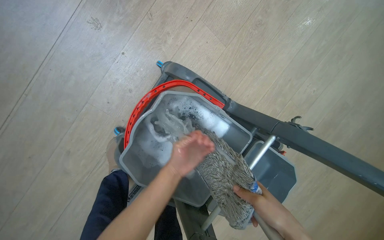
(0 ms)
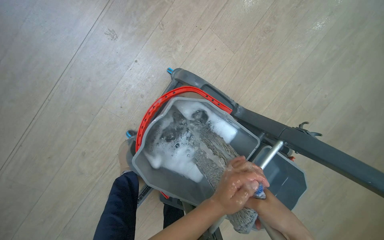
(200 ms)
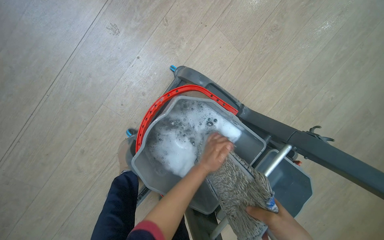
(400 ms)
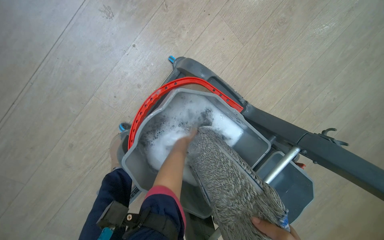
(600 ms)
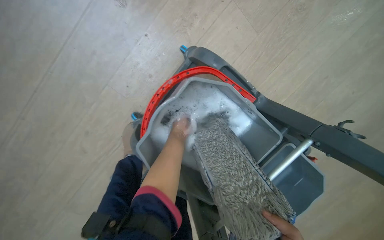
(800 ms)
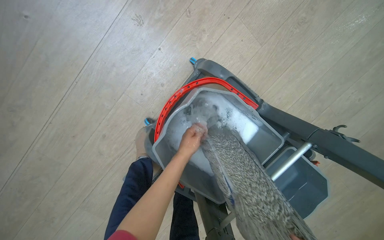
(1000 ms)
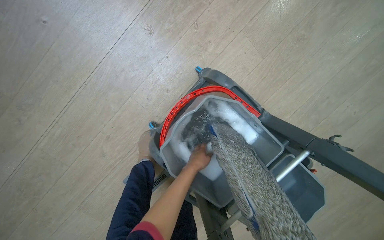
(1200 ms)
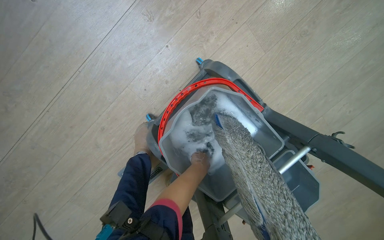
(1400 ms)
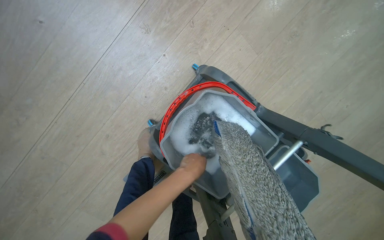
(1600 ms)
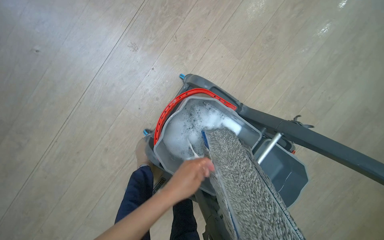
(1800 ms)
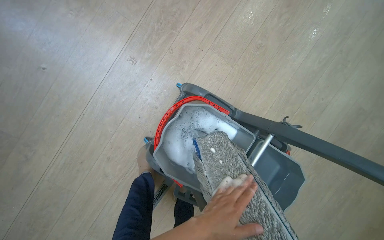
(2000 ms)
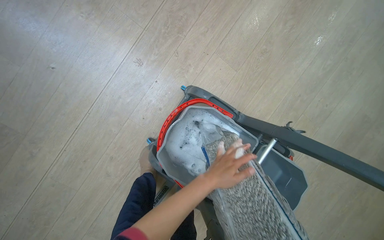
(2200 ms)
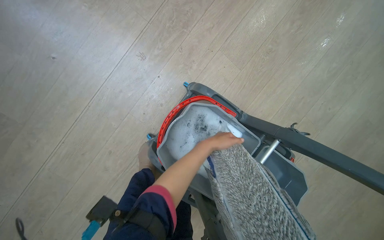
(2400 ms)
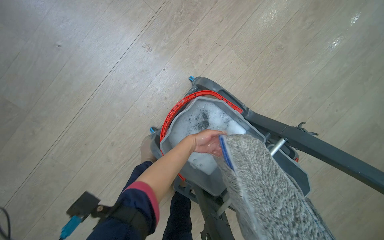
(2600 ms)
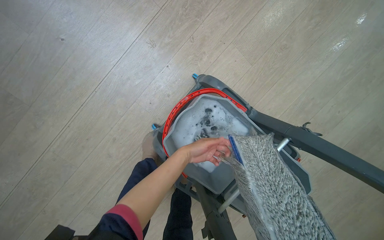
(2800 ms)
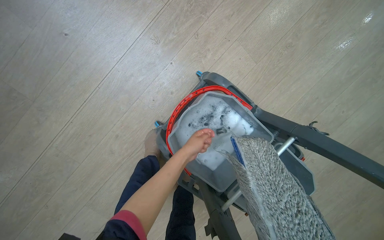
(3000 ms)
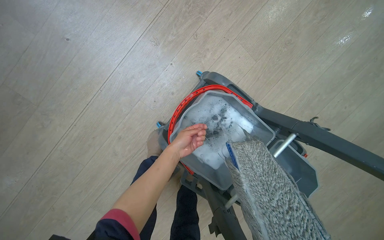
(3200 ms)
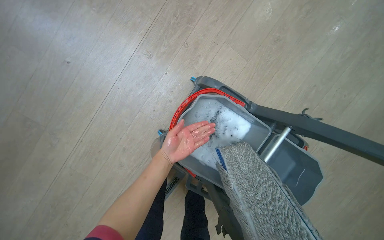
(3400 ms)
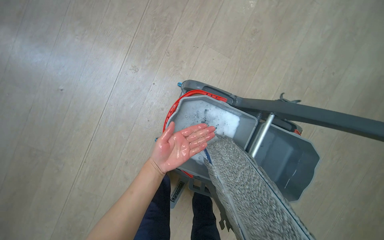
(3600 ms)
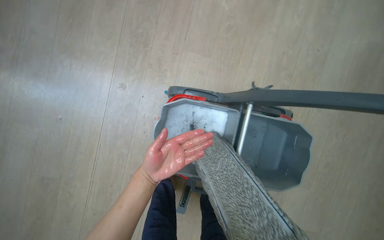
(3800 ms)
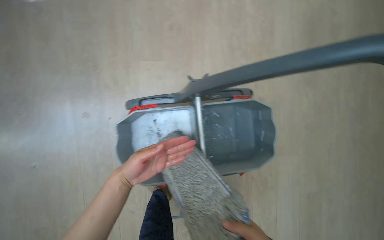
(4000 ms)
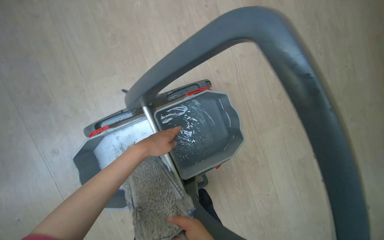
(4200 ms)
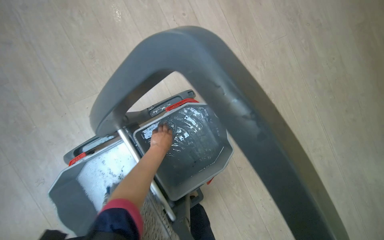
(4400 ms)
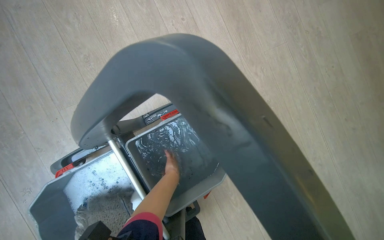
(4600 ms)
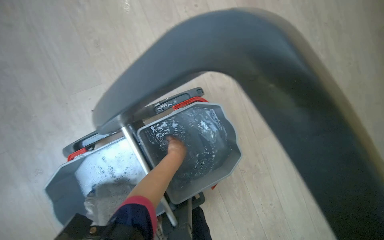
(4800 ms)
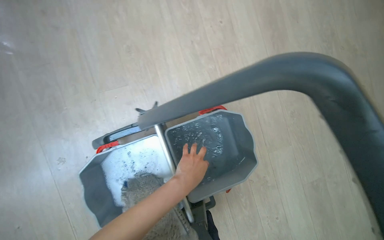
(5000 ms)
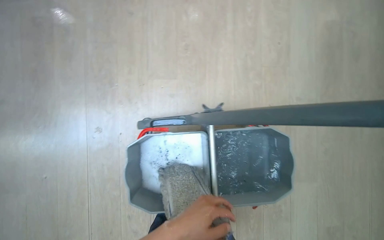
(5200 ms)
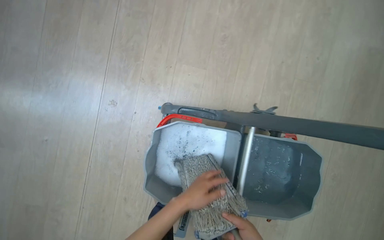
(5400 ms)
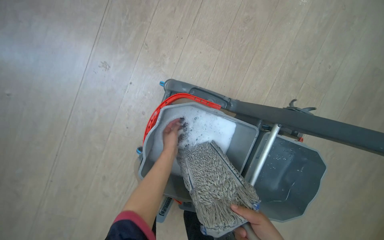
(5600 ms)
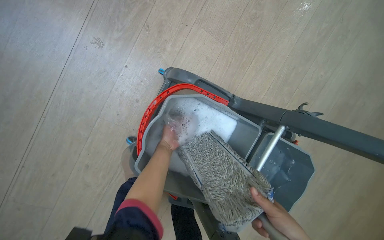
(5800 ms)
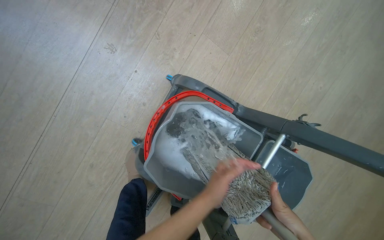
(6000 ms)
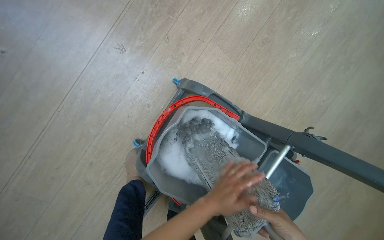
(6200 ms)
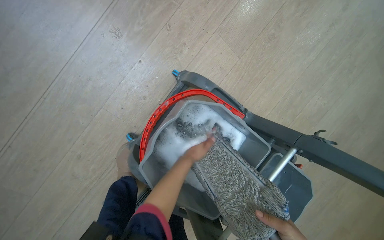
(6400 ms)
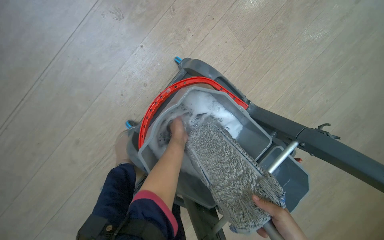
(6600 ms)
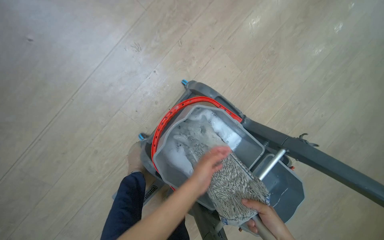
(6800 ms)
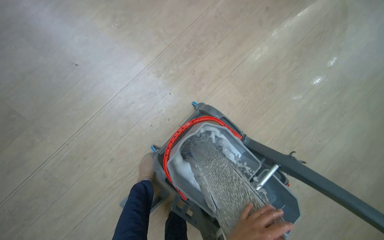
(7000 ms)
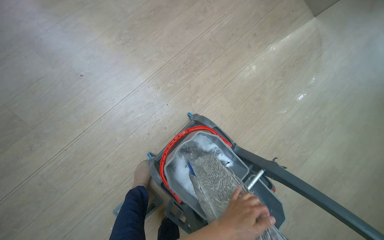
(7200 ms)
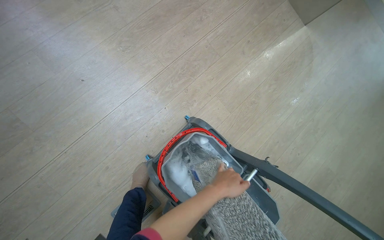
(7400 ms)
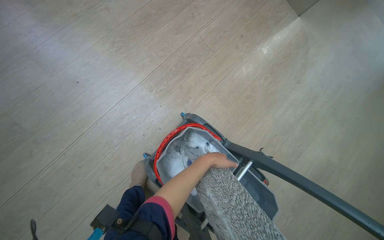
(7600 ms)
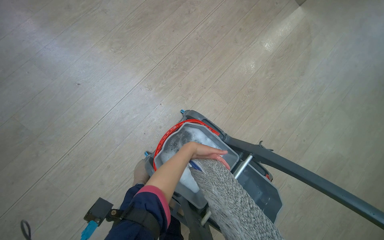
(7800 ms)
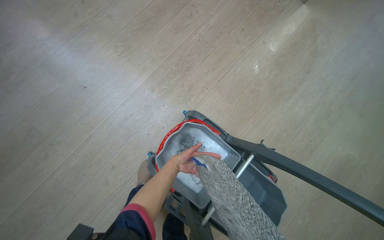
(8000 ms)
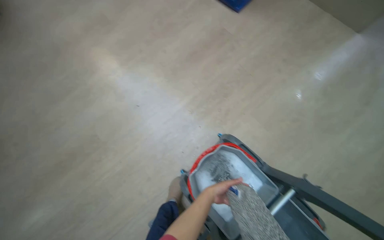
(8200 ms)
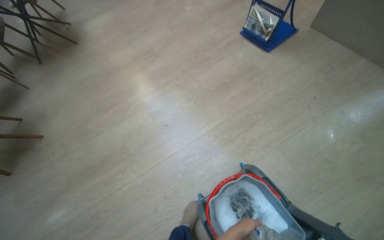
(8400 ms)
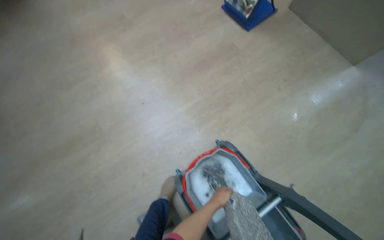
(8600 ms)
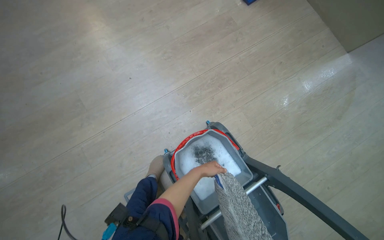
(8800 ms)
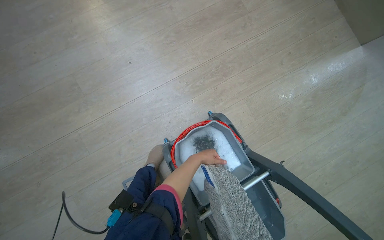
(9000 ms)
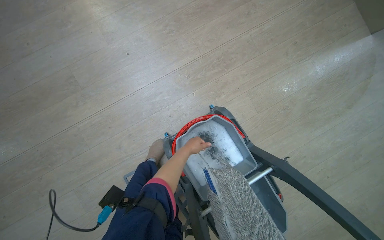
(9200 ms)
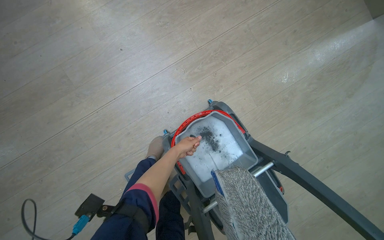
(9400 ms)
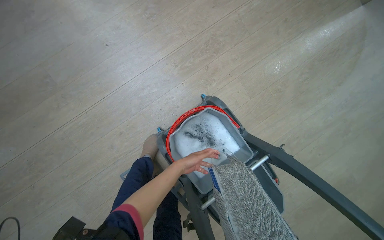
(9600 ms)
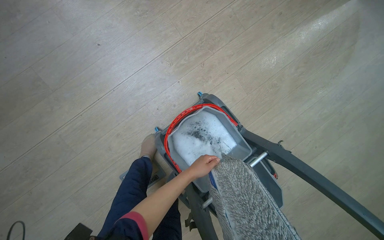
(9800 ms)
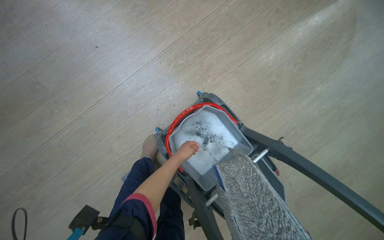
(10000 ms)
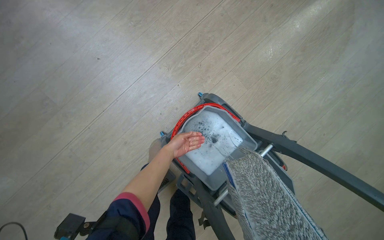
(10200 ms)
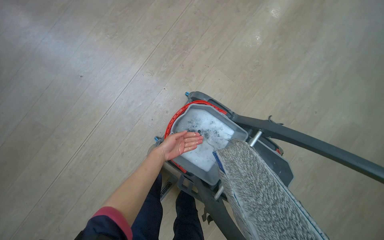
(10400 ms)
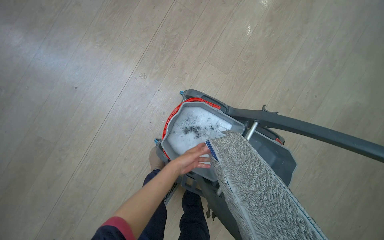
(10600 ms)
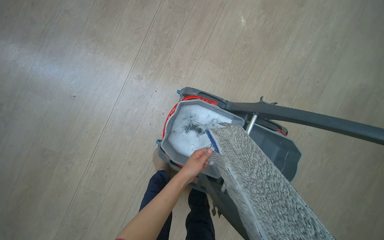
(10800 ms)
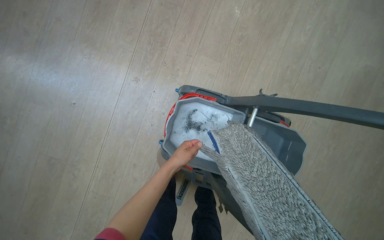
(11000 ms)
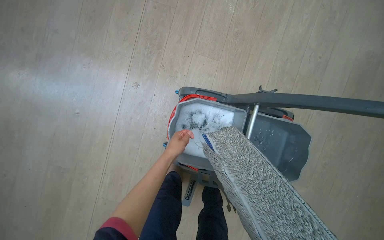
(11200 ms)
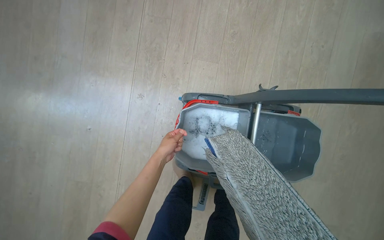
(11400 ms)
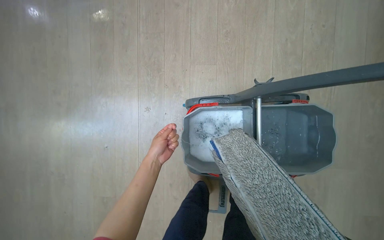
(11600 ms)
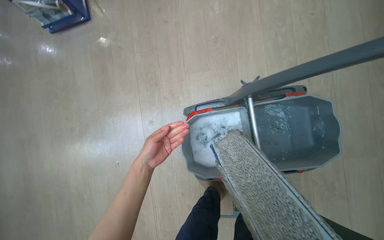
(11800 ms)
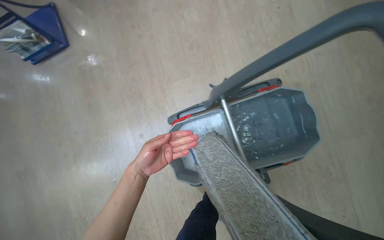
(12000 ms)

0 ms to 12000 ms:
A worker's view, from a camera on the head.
Job: mopping floor.
The whole recording: Mopping light-colored floor. The worker mops the light-colored floor, moving furniture and rinsing the mop head as needed.
0 ms to 1600 ms: The left hand goes nearer and farther, some 30 cm each way, reversing 4 times.
1600 ms to 3000 ms: The left hand swings nearer and farther, some 25 cm each way, with 2 reversals.
3000 ms to 4400 ms: The camera is carried roughly 60 cm. The scene rotates counterclockwise by roughly 70 degrees.
4400 ms to 6000 ms: The camera is carried about 60 cm. The scene turns some 55 degrees clockwise in the picture.
6000 ms to 7600 ms: The wearer looks approximately 20 degrees further upward. The left hand moves nearer and farther over approximately 25 cm, changing direction 2 times.
7600 ms to 9000 ms: The head turns to the left by about 20 degrees.
9000 ms to 10400 ms: The left hand goes some 10 cm to the left.
10400 ms to 12000 ms: The view swings some 15 degrees to the left. The scene rotates counterclockwise by some 55 degrees.

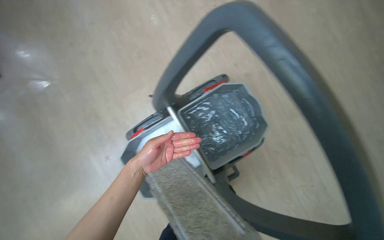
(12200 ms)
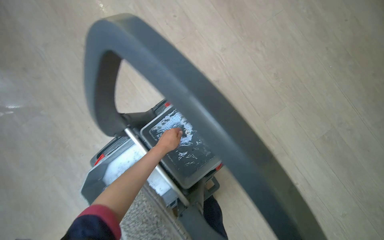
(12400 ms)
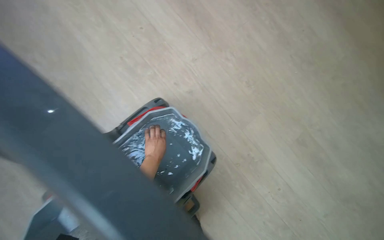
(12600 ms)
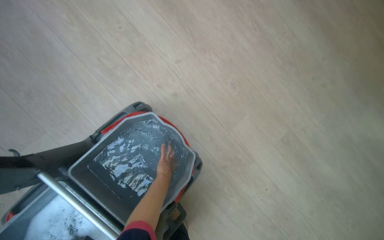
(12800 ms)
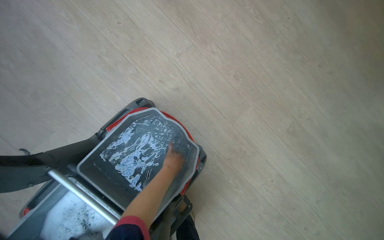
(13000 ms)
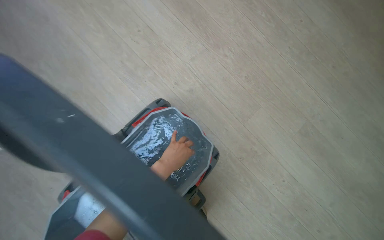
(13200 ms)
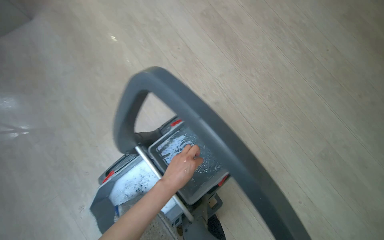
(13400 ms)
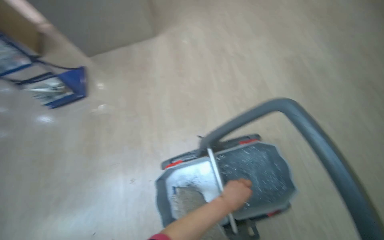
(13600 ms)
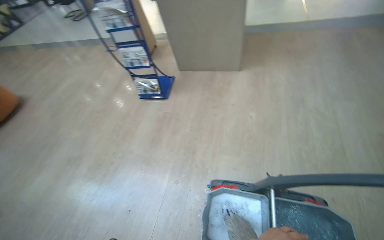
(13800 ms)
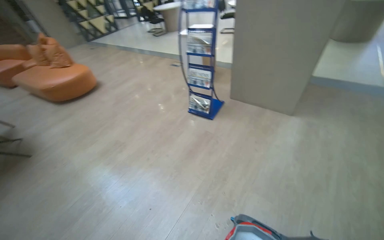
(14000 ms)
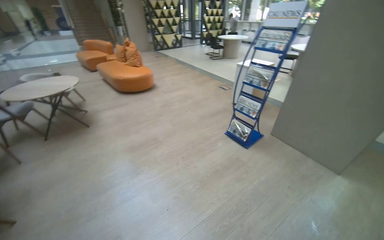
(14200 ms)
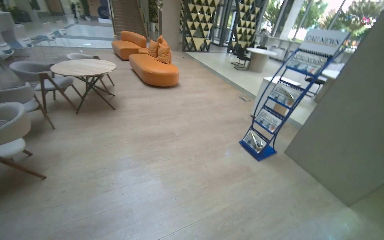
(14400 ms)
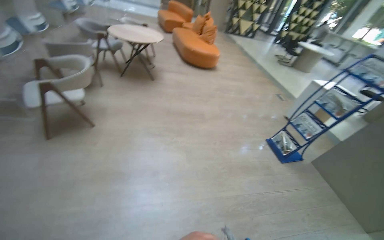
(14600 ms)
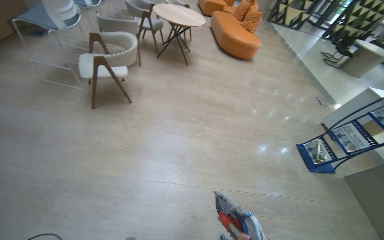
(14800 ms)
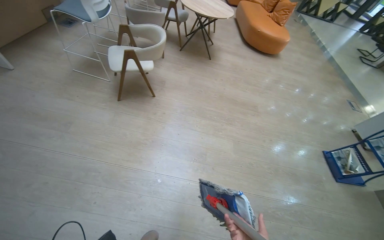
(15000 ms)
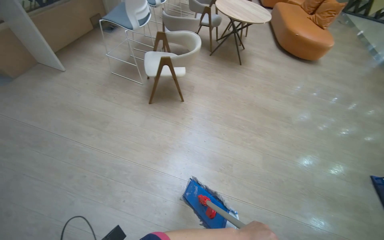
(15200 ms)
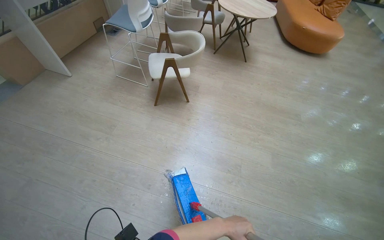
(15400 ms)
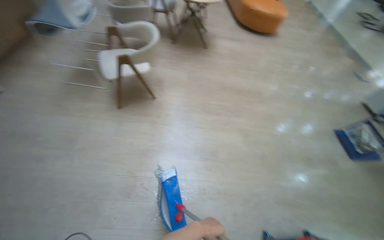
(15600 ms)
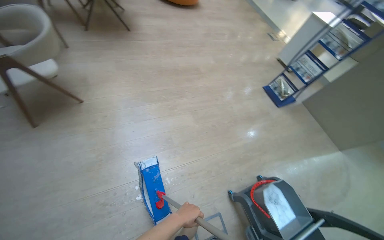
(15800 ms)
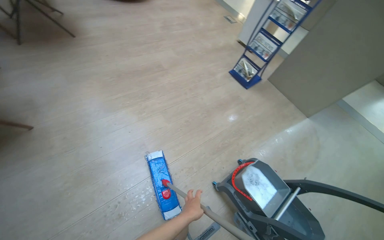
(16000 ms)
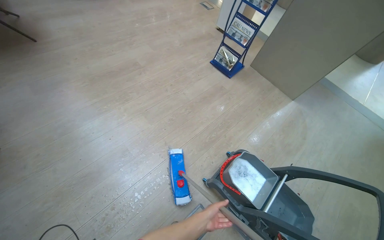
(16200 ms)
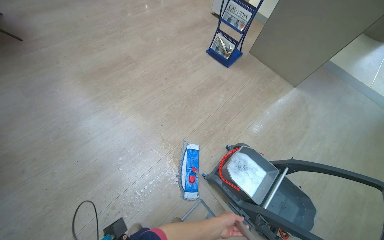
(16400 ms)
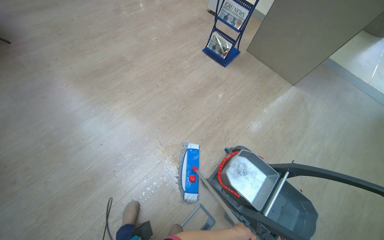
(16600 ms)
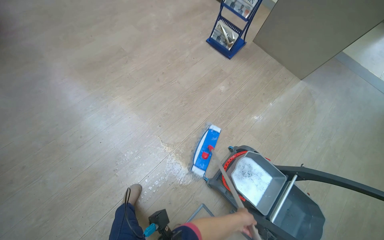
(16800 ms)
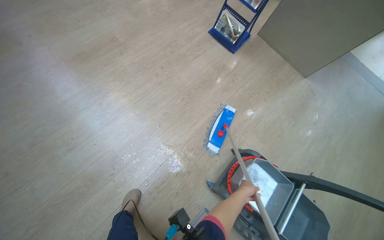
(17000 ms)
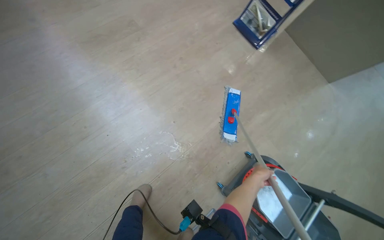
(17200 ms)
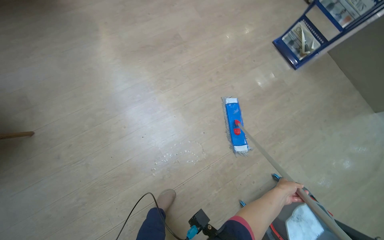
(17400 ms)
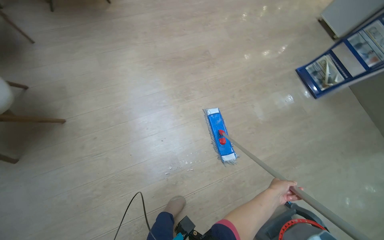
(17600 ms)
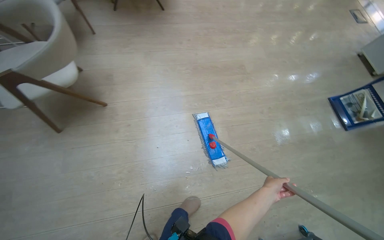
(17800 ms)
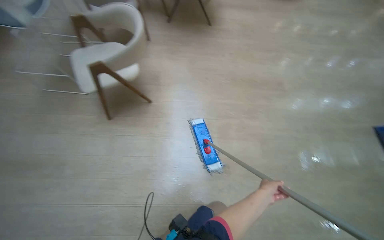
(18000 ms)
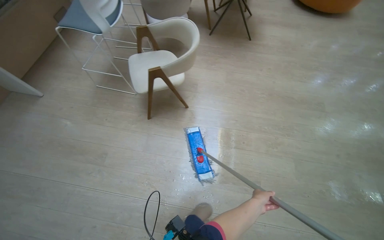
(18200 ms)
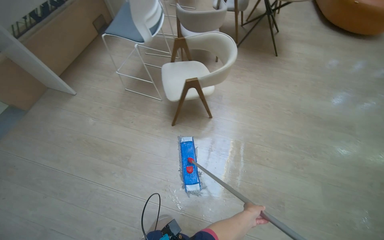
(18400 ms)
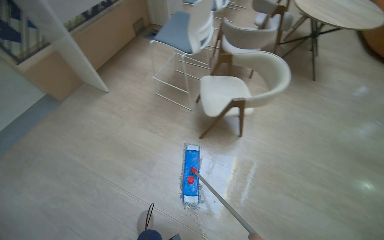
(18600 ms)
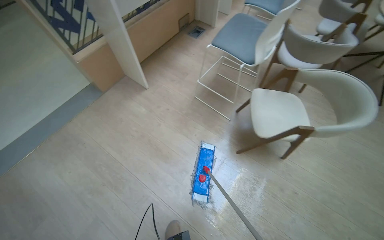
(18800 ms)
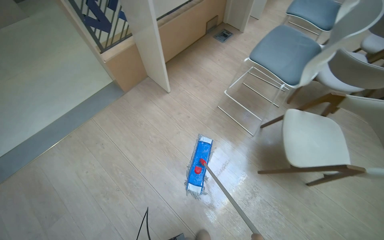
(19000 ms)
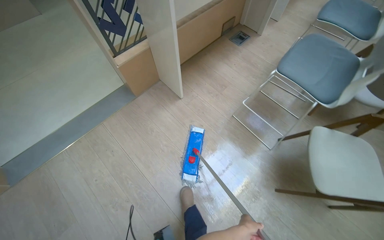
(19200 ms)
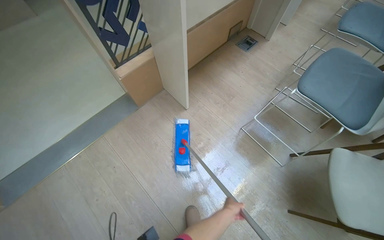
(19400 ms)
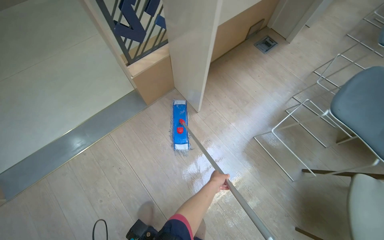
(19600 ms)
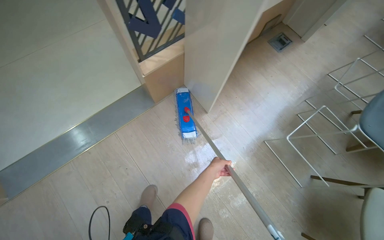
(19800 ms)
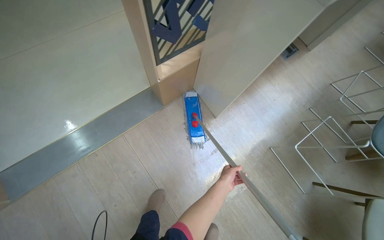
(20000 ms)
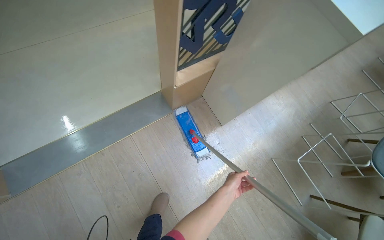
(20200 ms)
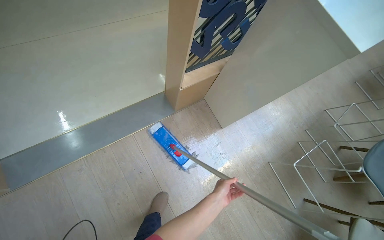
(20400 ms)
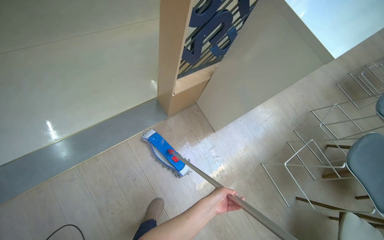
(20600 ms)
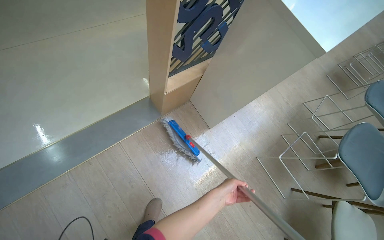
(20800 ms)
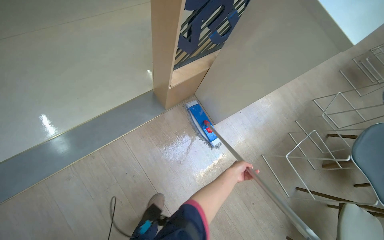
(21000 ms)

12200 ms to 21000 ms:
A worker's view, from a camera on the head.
Job: mopping floor.
The whole recording: Mopping light-colored floor. The worker mops the light-colored floor, moving furniture and rinsing the mop head as needed.
12200 ms to 13600 ms: The wearer looks approximately 20 degrees further upward.
13600 ms to 15200 ms: The head travels some 1.5 m. The wearer looks approximately 125 degrees further to the left. The view tilts some 15 degrees upward.
15200 ms to 16600 ms: The camera is carried some 60 cm. The head turns to the right by approximately 65 degrees. The view tips downward by approximately 20 degrees.
16600 ms to 18000 ms: The camera travels roughly 70 cm. The wearer looks some 45 degrees further to the left.
18000 ms to 19600 ms: The camera is carried roughly 1 m. The wearer looks about 30 degrees further to the left.
19600 ms to 21000 ms: The camera is carried roughly 50 cm.
